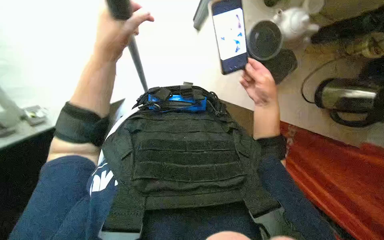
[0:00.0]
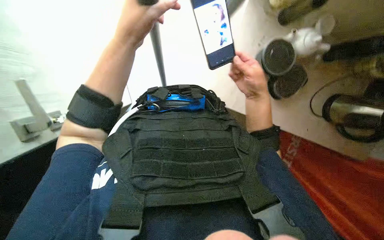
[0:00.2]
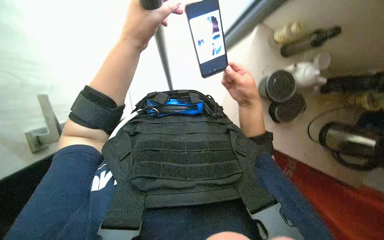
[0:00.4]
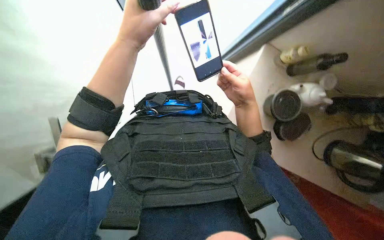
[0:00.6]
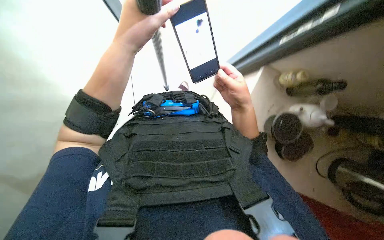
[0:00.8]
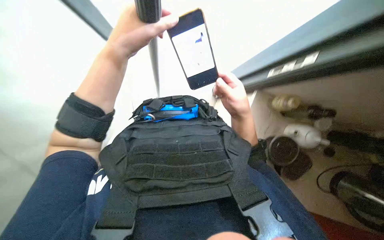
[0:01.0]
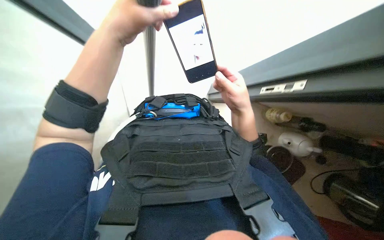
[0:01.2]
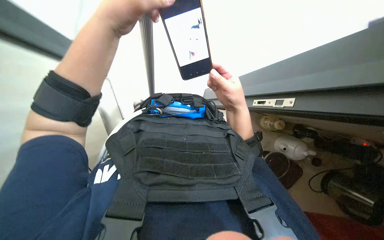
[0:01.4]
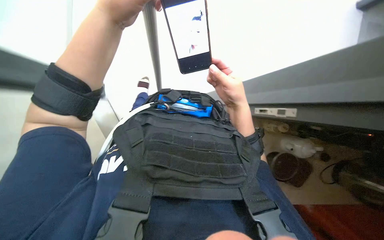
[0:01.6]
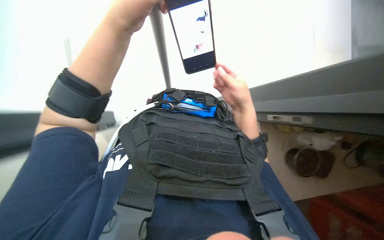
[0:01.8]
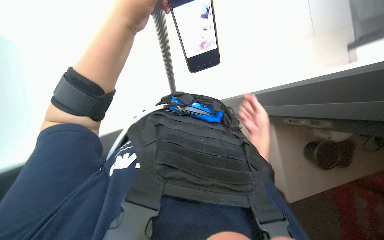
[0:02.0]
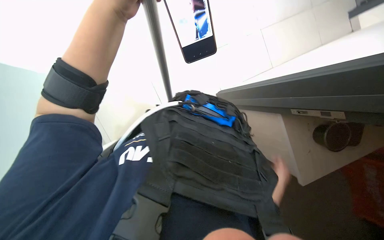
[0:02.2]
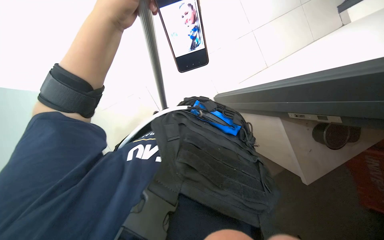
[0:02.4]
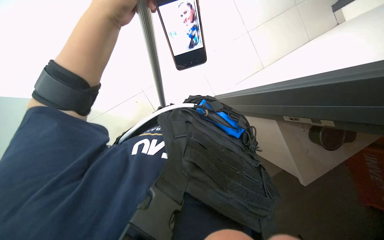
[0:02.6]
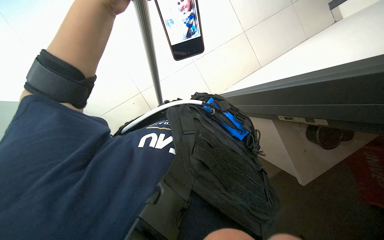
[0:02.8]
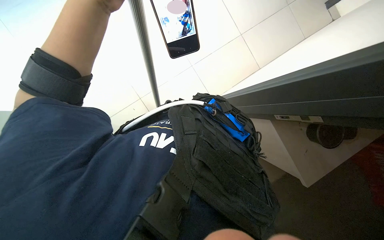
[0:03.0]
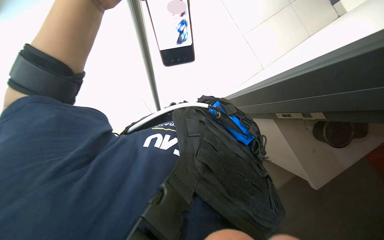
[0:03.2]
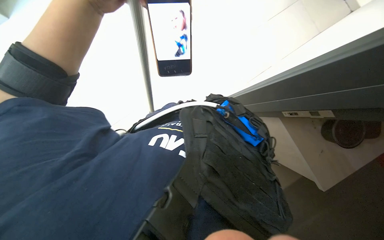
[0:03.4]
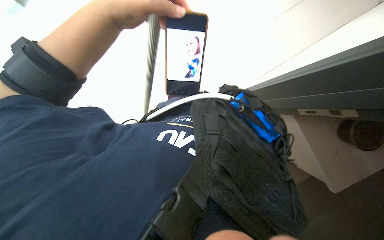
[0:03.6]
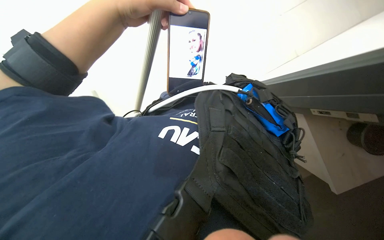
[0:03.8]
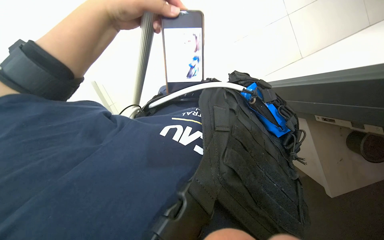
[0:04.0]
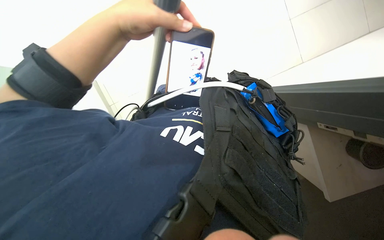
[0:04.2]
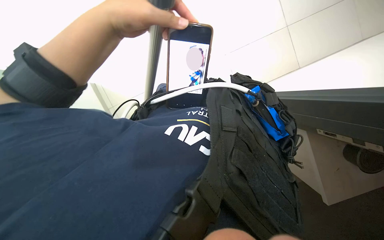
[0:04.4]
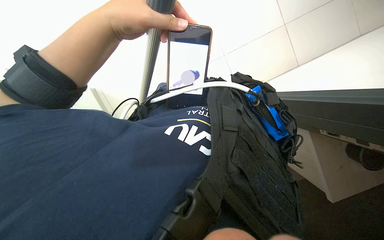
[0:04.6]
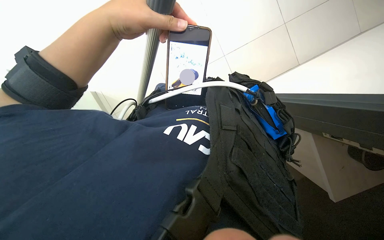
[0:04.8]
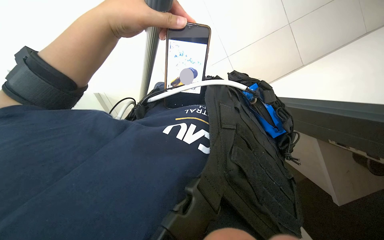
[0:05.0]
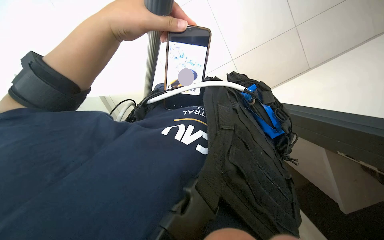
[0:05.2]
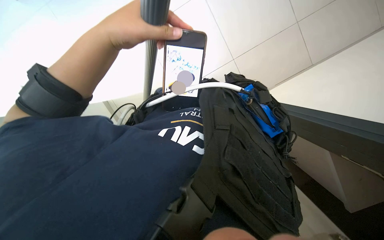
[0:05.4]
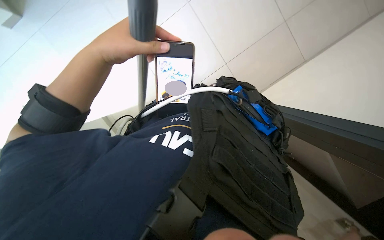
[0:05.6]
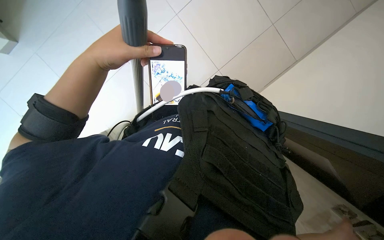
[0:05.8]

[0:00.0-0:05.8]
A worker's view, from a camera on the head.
Job: preparing cleaning supplies.
The whole recording: Preparing cleaning tool. The worker opens a cabinet, retrieves a squeegee, and adjusts its handle.
0:00.0 to 0:01.4: The view tips upward by about 20 degrees.
